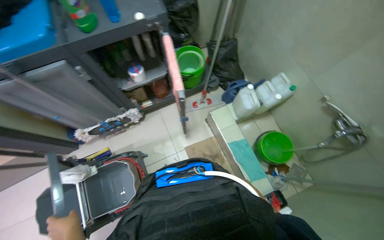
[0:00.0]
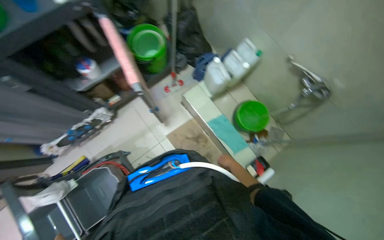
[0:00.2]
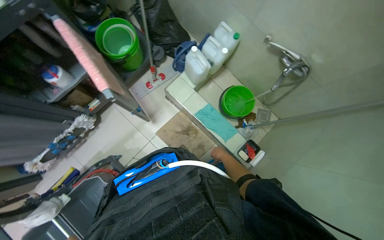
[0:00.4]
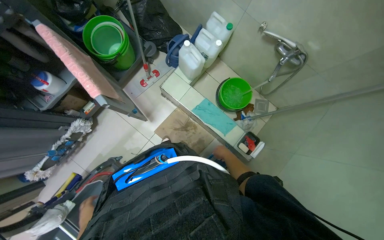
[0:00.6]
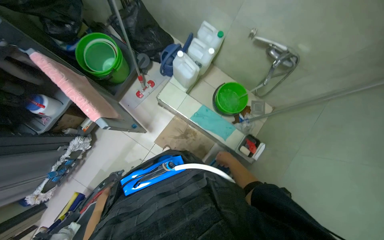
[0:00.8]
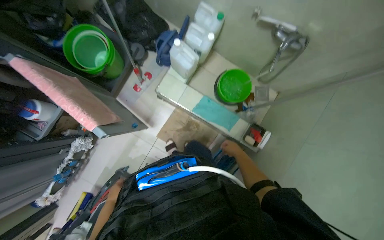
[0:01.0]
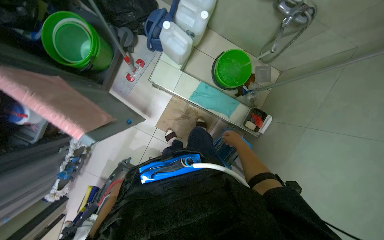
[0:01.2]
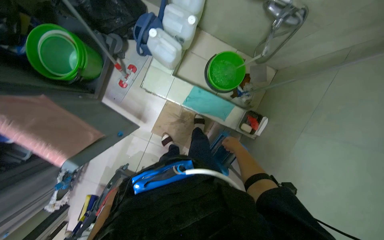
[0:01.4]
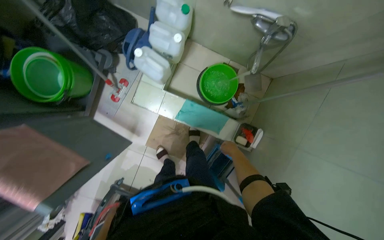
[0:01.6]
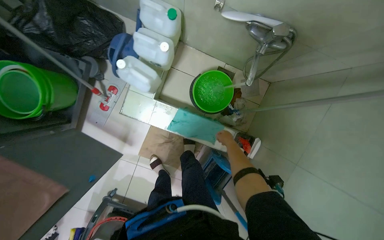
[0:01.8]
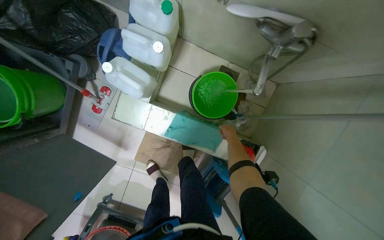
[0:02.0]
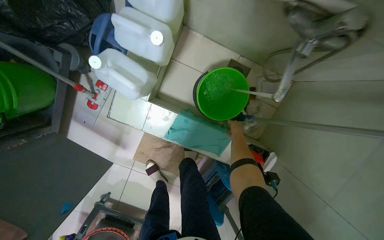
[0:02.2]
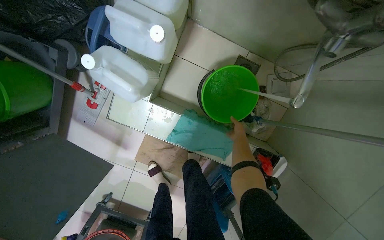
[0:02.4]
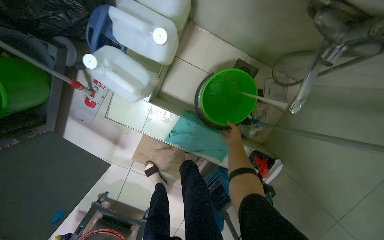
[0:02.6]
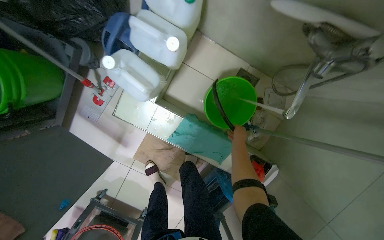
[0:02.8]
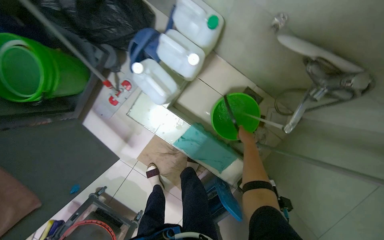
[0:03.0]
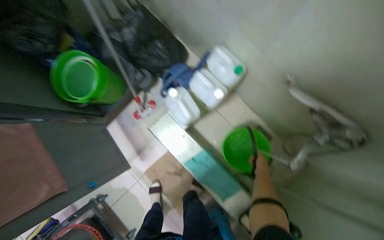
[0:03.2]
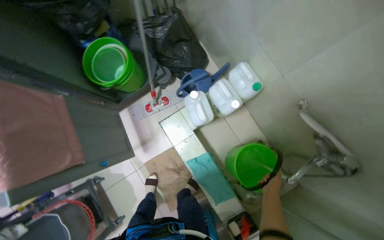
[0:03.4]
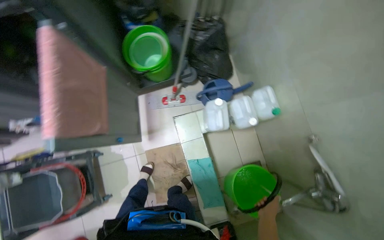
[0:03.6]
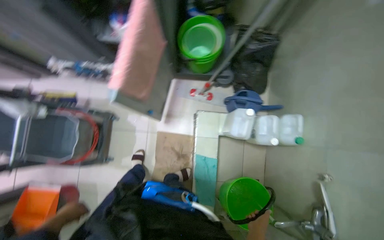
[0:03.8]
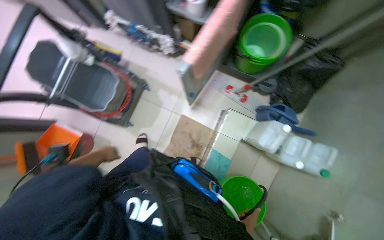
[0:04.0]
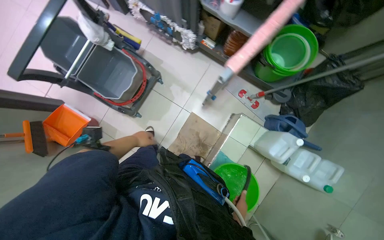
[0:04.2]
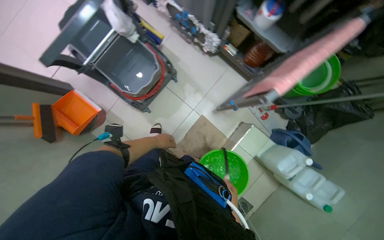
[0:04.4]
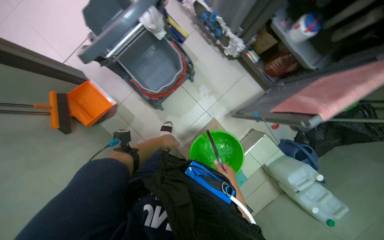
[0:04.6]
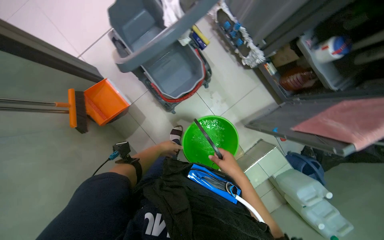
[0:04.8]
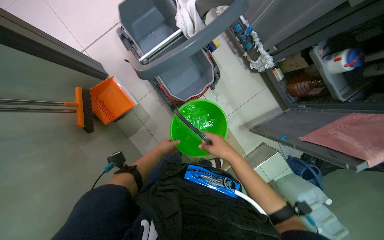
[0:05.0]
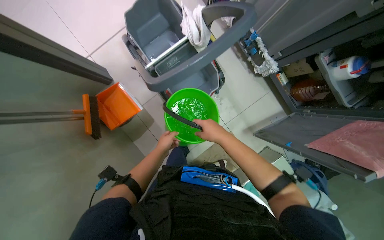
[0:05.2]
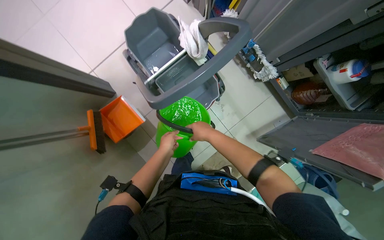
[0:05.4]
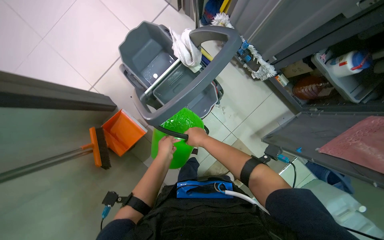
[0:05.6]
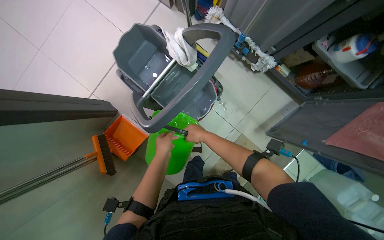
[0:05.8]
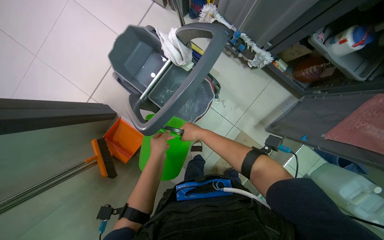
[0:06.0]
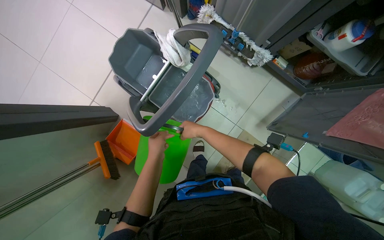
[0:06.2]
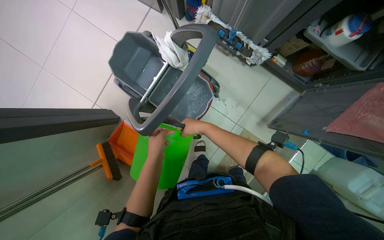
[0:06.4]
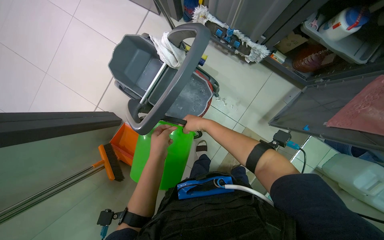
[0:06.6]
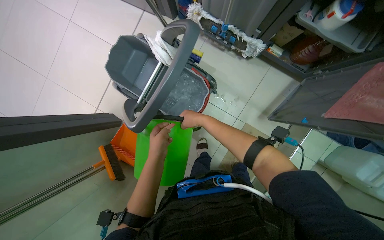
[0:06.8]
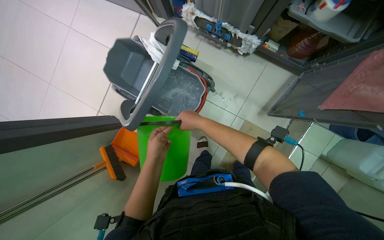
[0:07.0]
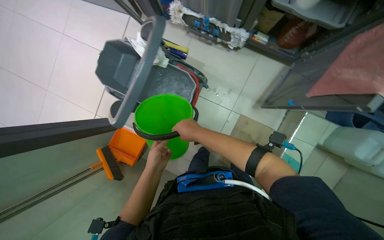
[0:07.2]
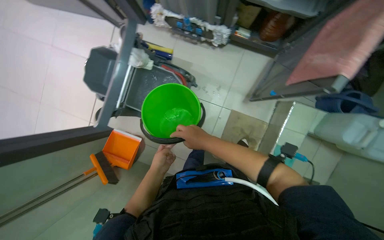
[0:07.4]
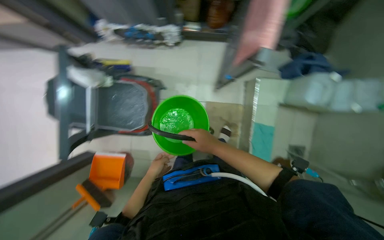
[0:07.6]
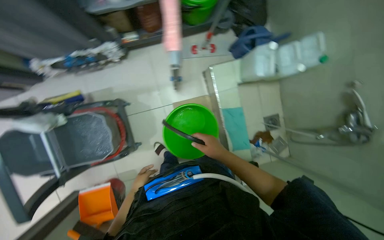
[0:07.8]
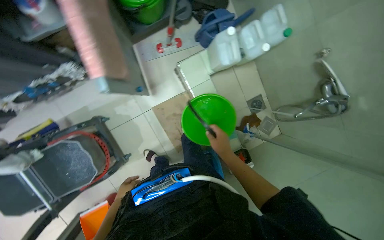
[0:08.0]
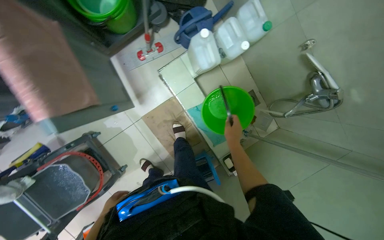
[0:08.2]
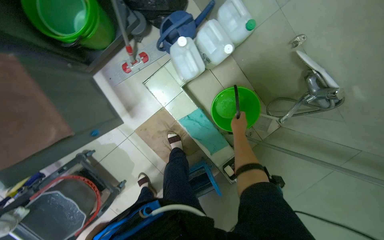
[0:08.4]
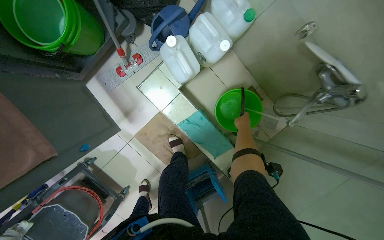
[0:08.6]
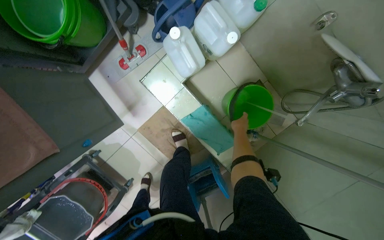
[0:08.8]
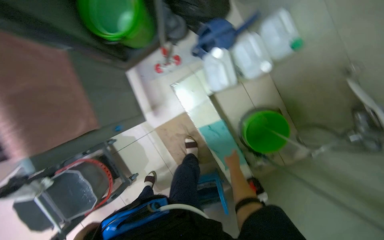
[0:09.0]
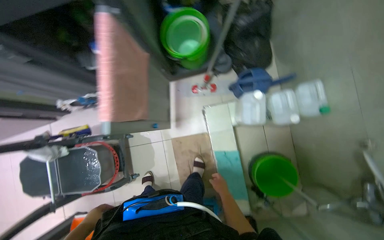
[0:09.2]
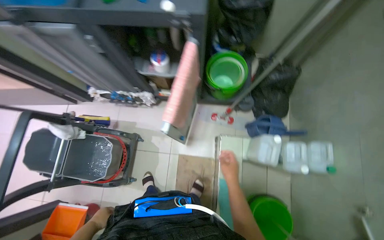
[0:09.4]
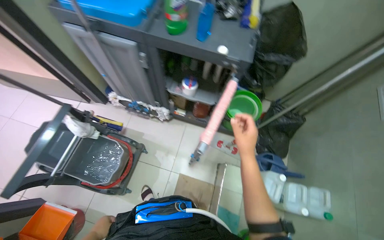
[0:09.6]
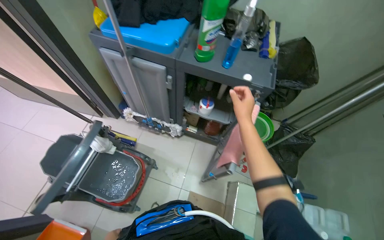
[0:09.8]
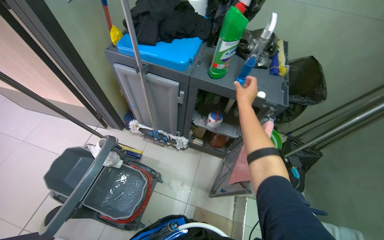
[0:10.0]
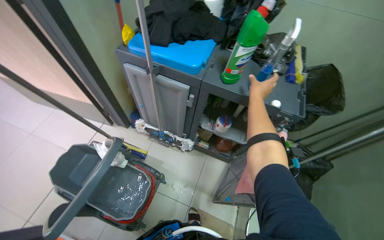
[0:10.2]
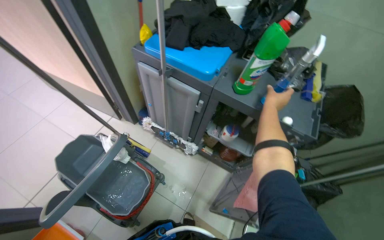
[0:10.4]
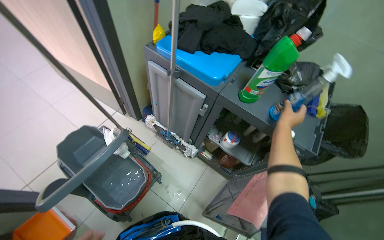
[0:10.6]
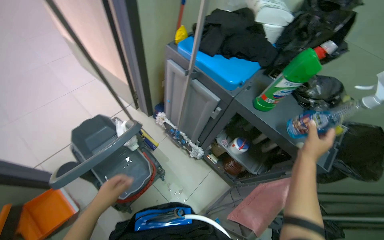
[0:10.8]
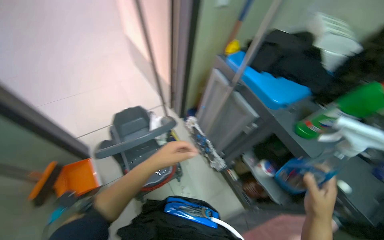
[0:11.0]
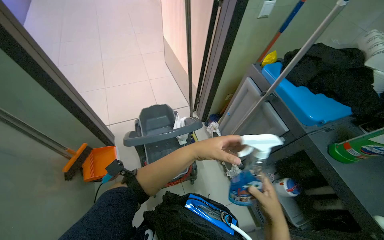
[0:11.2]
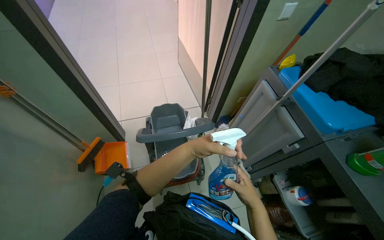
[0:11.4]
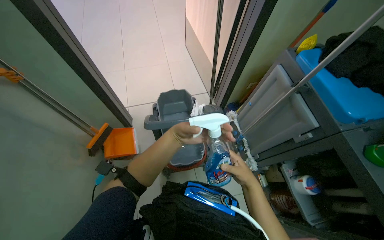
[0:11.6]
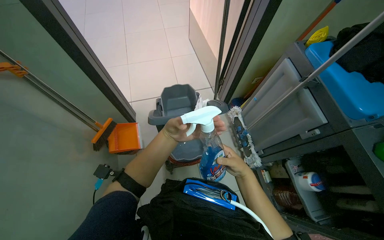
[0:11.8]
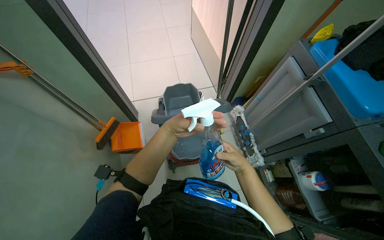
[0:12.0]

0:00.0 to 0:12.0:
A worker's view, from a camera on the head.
Job: preparing cleaning supplies.
The whole recording: Preparing cleaning equipment. The worker fills the mop bucket with water, assembles the mop, gathers cleaning cloths and spray bottles, and organizes towels.
0:00.0 to 0:01.6: The head travels roughly 50 cm. The camera pitches downward, by roughly 25 degrees. The scene rotates counterclockwise by approximately 40 degrees.
0:03.0 to 0:04.4: The camera travels about 60 cm. Everything in view rotates about 95 degrees clockwise.
0:06.0 to 0:07.6: The scene rotates counterclockwise by some 35 degrees.
0:07.6 to 0:09.0: The wearer moves about 70 cm. The scene turns approximately 35 degrees counterclockwise in the picture.
0:09.0 to 0:10.4: The camera is carried about 80 cm. The view tilts roughly 35 degrees upward. The scene turns about 60 degrees clockwise in the picture.
0:10.4 to 0:12.0: The wearer's head swings some 50 degrees to the left.

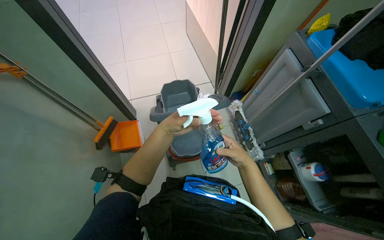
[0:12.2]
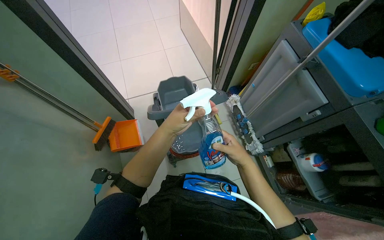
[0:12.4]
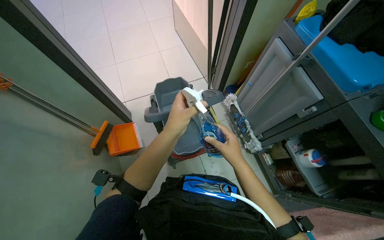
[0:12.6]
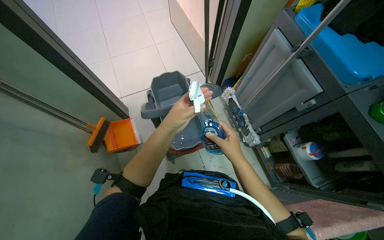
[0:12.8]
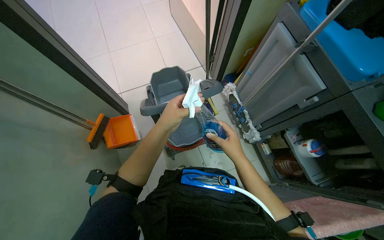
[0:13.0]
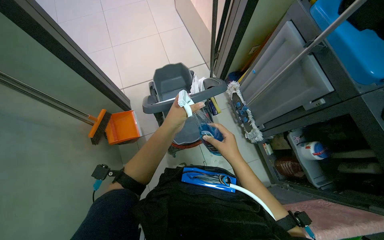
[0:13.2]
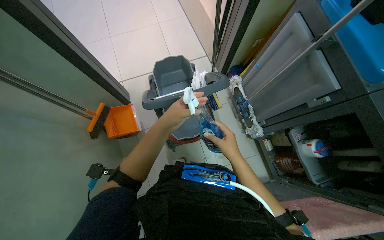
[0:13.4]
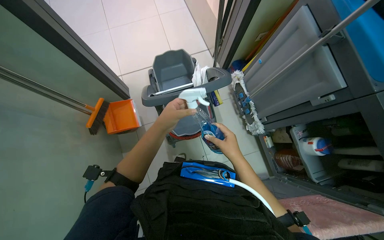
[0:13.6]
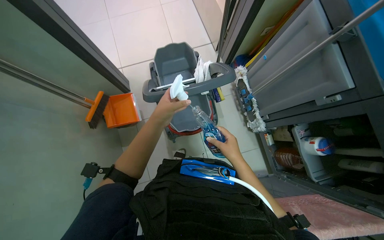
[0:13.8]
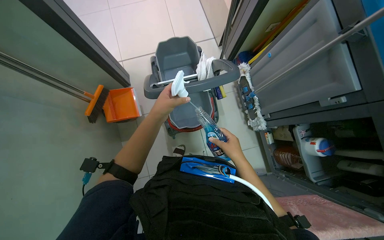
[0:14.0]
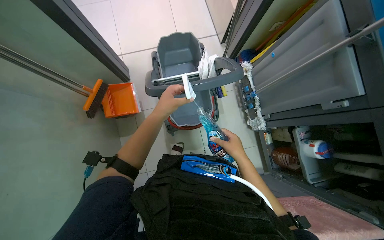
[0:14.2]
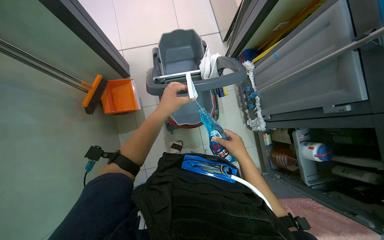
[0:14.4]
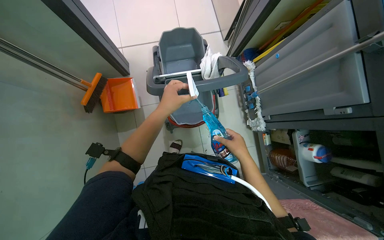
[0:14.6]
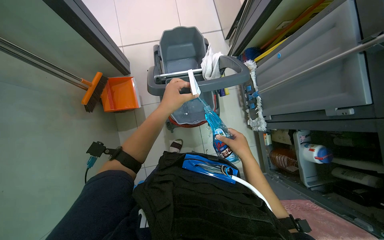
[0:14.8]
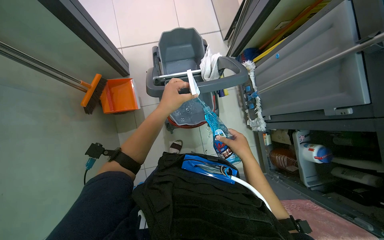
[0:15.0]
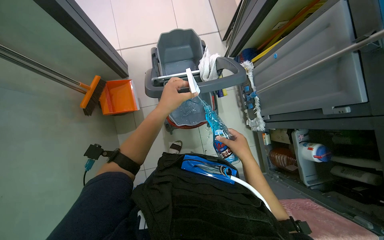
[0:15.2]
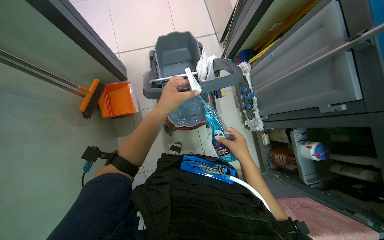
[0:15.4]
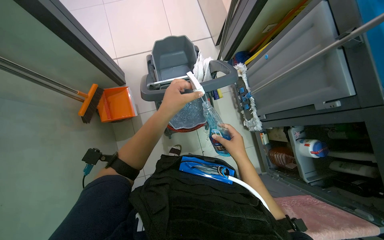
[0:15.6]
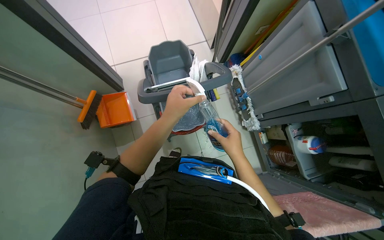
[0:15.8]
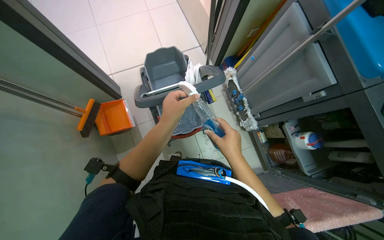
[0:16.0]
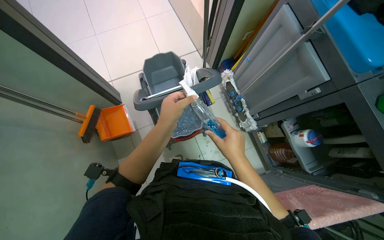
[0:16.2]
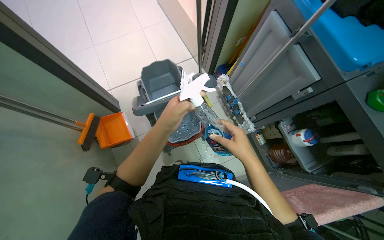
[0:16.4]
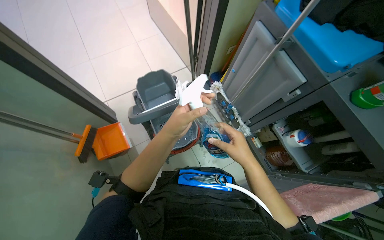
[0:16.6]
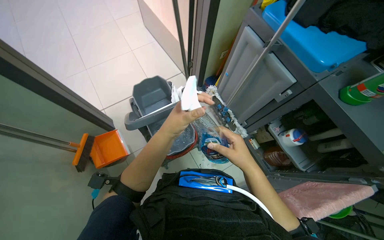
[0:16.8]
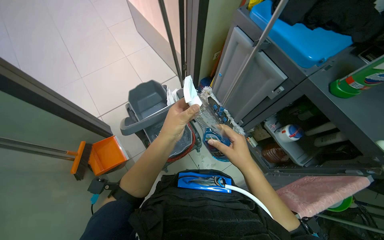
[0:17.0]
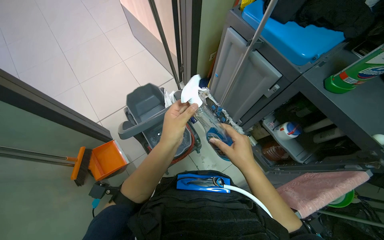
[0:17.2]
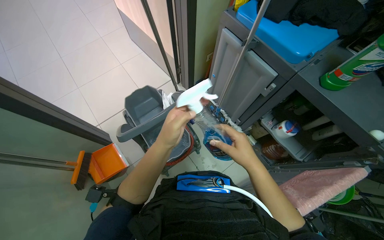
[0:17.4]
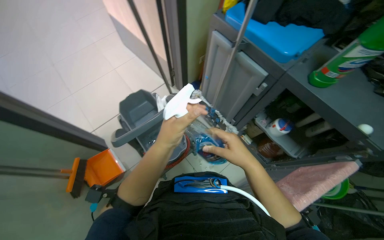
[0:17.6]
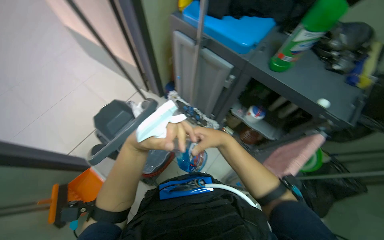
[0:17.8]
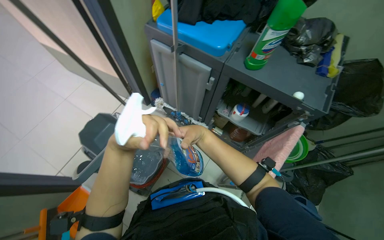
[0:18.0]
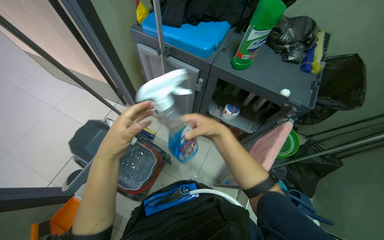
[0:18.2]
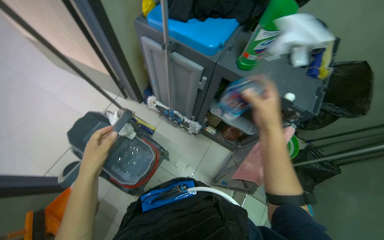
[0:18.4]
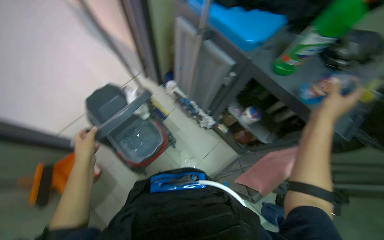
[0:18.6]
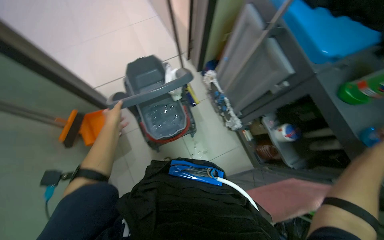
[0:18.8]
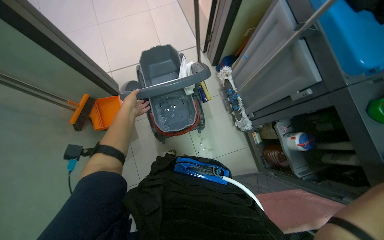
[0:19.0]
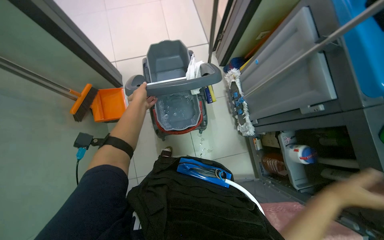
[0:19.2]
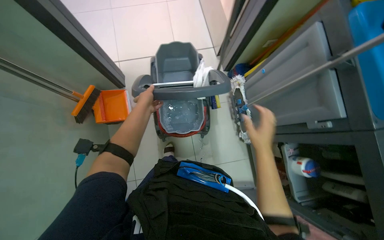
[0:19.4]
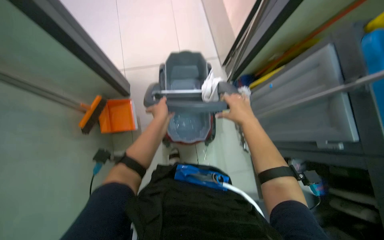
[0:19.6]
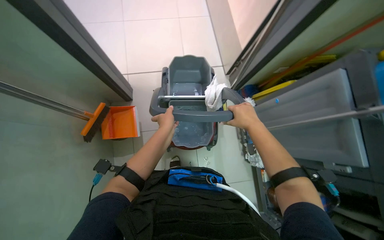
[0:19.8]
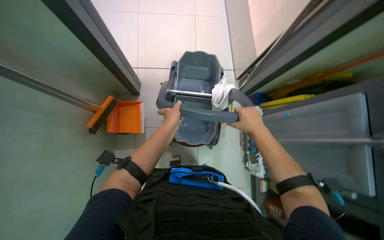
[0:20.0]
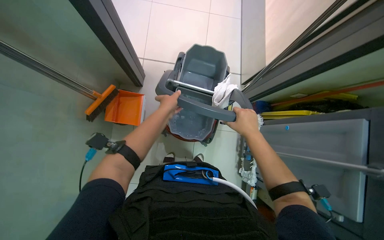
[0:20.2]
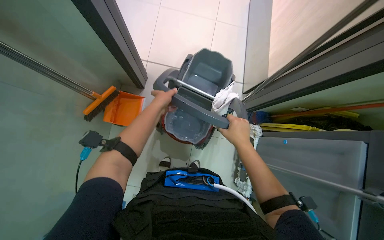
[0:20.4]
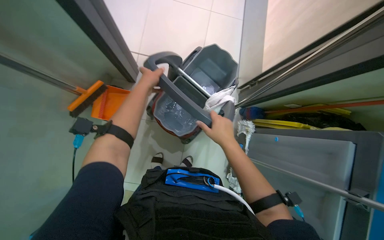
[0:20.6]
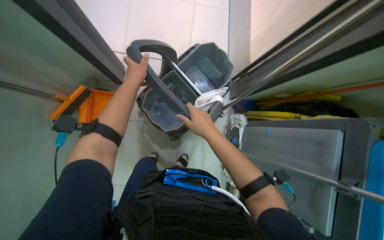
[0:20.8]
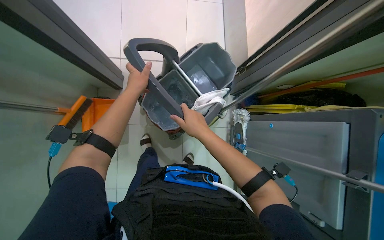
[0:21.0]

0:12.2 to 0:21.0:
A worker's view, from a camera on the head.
Job: preparing cleaning supplies.
The whole recording: Preparing cleaning equipment. The worker fills the mop bucket with water, assembles the mop, gathers cleaning cloths and spray bottles, and organizes towels.
0:13.6 to 0:15.2: The hands are busy where they are.
0:16.6 to 0:18.0: The wearer looks some 30 degrees further to the right.
0:18.0 to 0:19.6: The wearer looks roughly 50 degrees further to the left. The view tilts about 15 degrees downward.
0:19.6 to 0:21.0: The left hand travels up the picture by roughly 25 cm.
